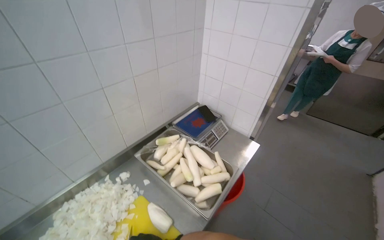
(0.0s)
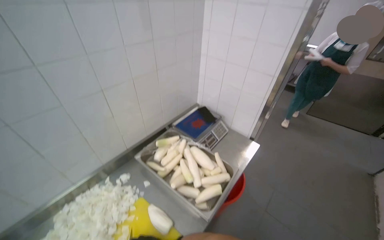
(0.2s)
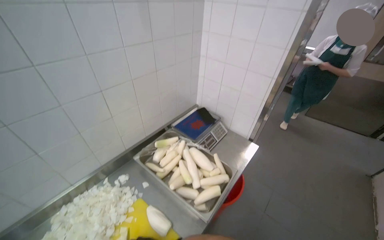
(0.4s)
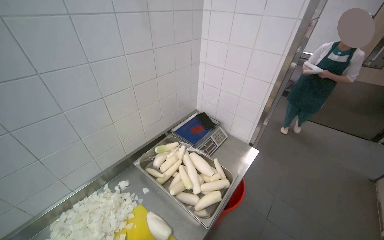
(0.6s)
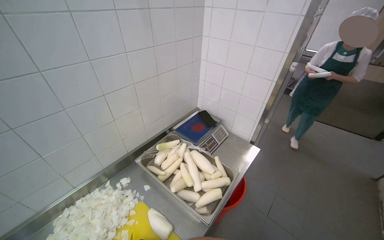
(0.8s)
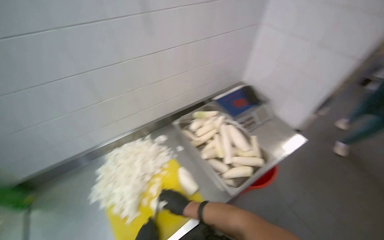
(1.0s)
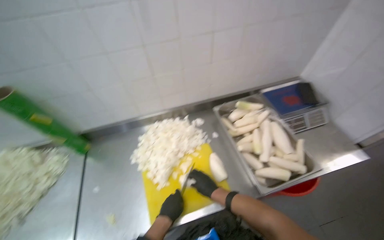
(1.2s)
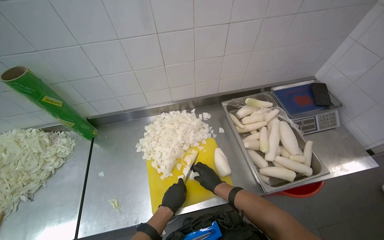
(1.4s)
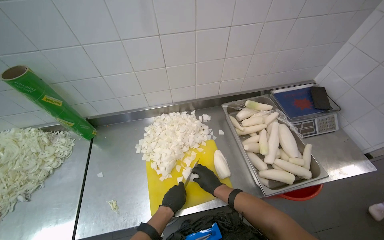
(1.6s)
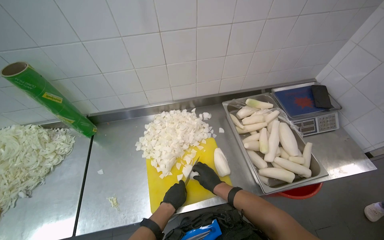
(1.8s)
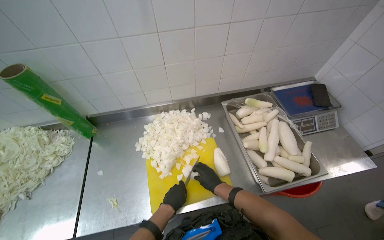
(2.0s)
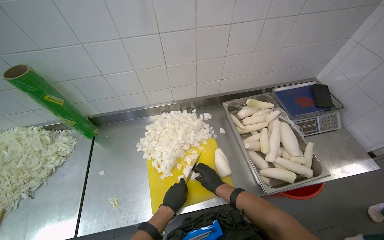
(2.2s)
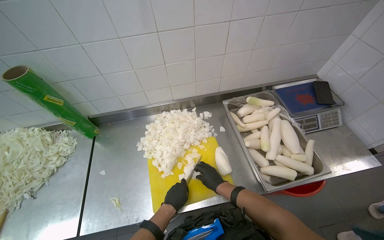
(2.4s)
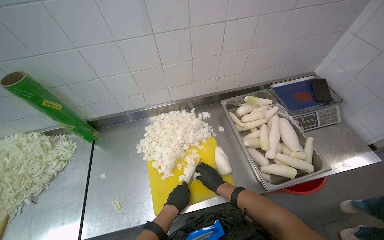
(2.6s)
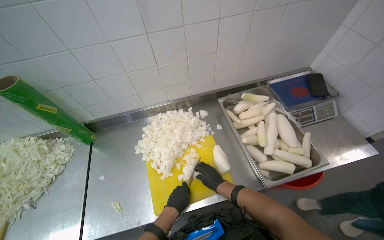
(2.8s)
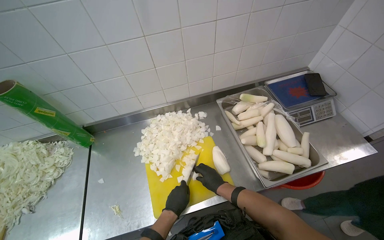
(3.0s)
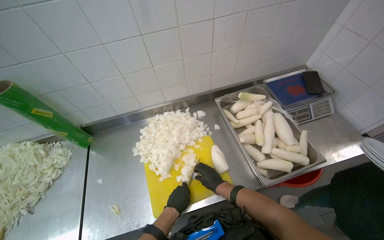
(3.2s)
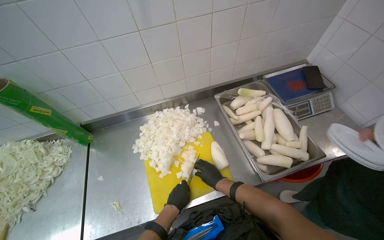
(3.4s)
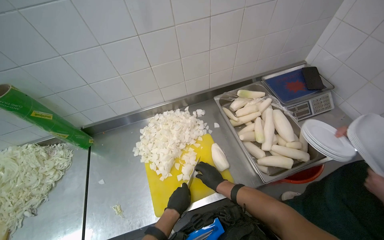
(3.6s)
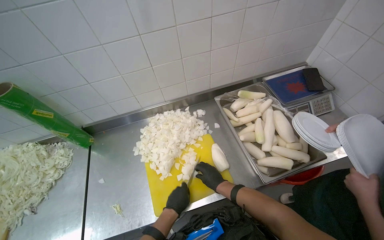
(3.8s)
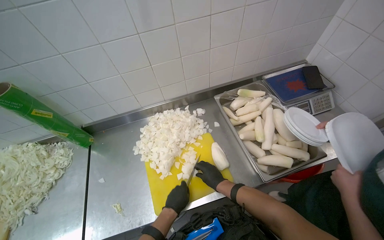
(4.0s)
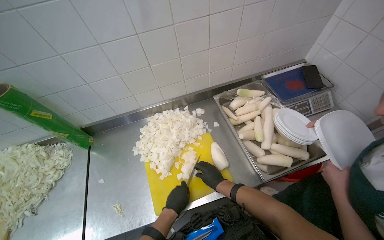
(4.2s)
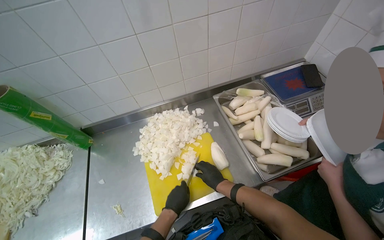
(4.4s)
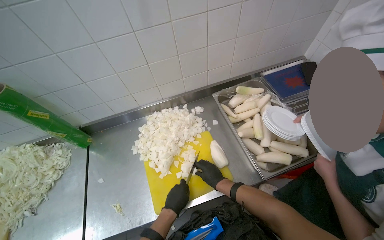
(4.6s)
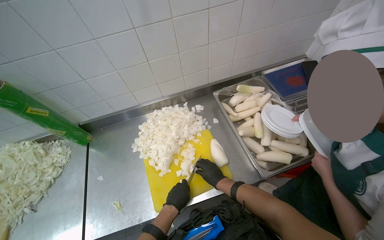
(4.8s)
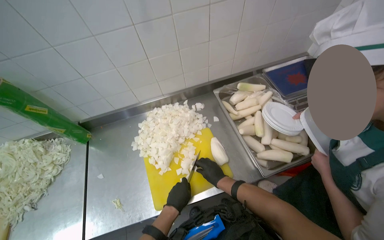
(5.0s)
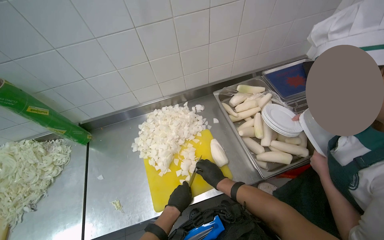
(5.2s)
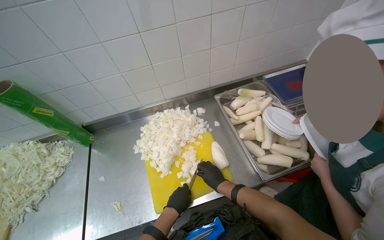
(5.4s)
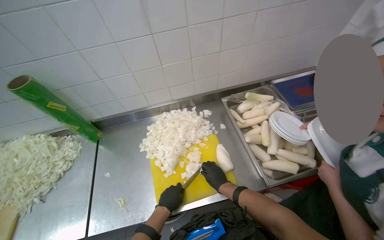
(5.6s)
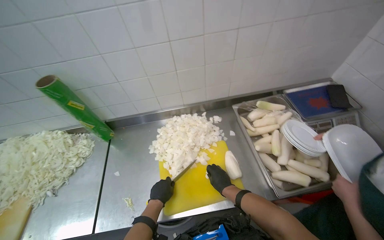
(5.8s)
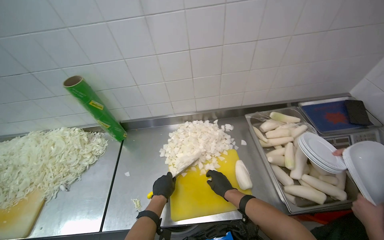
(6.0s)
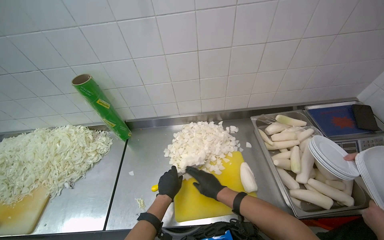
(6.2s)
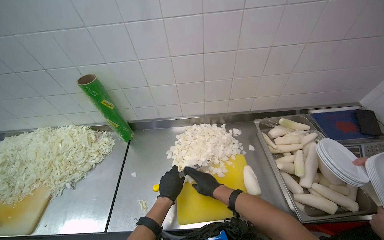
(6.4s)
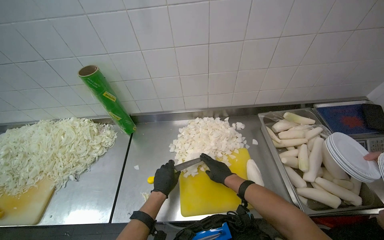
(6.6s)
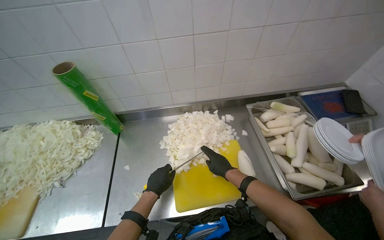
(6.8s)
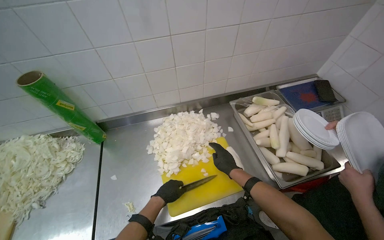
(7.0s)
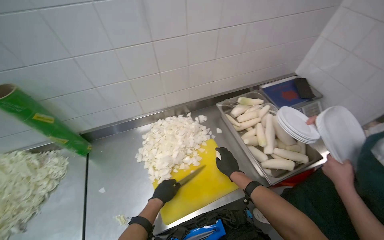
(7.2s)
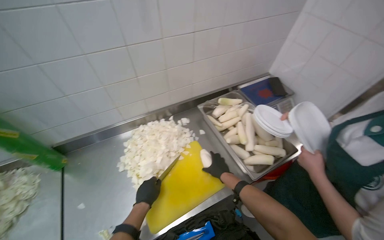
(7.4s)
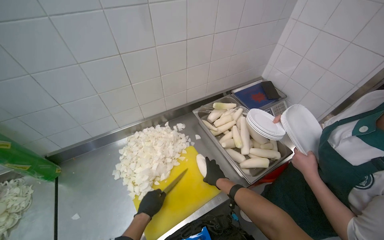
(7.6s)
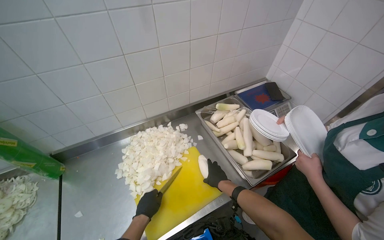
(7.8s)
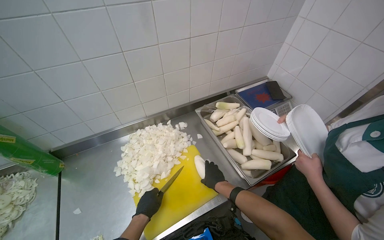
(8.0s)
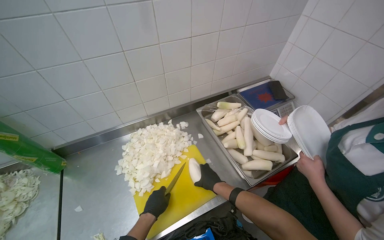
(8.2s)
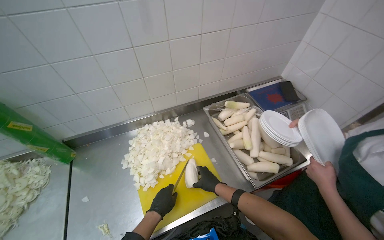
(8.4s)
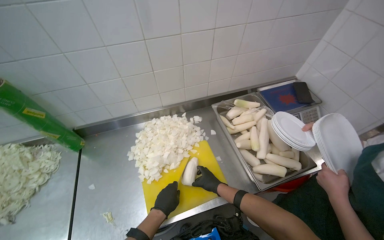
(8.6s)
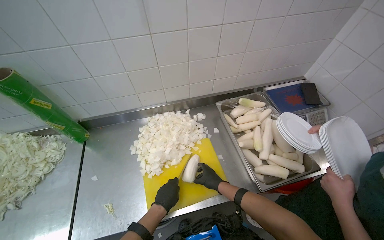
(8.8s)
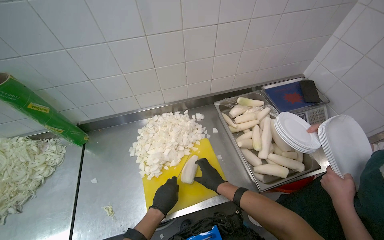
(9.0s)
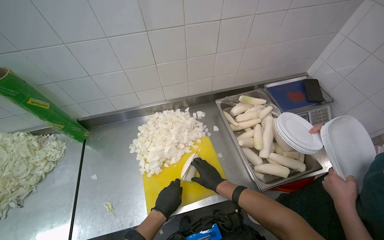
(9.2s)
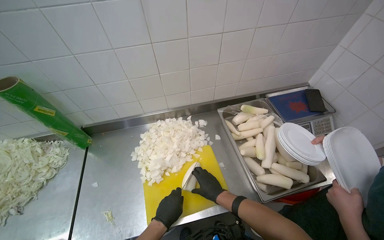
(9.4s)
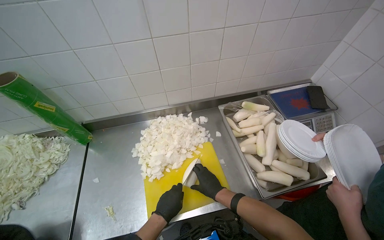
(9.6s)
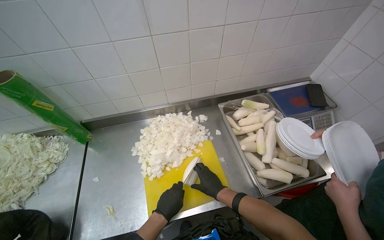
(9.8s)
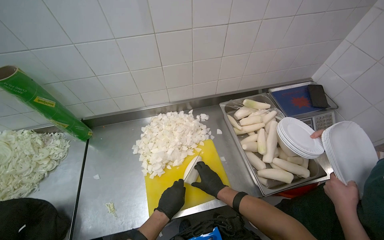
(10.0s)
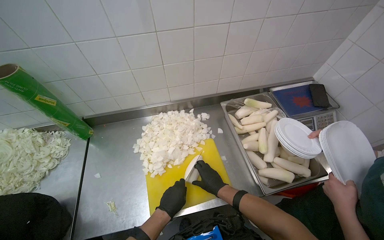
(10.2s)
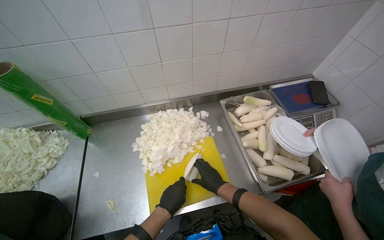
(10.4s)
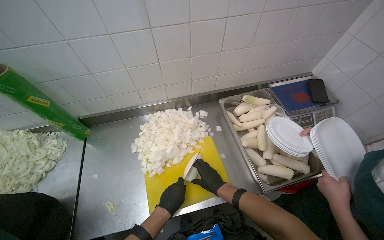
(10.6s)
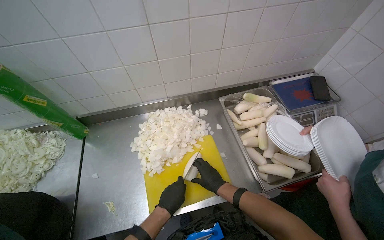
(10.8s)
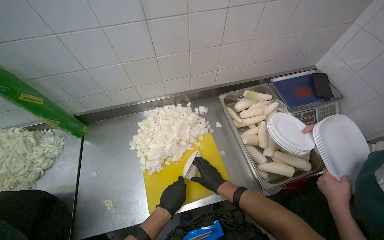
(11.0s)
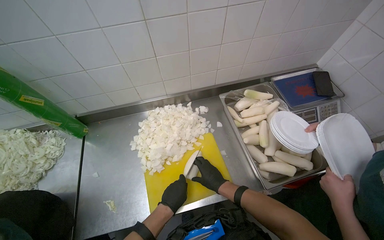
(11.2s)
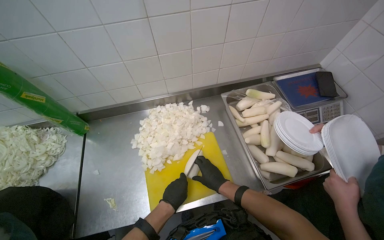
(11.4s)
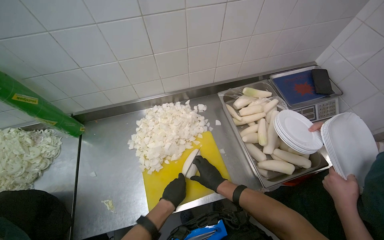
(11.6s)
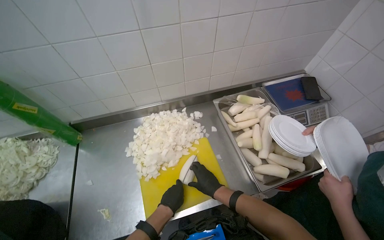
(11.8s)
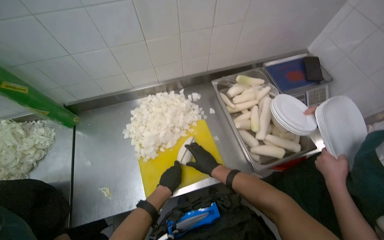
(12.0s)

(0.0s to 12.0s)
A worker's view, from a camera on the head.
Job: preparing food.
The whole recording: Chopping white vegetables. Chops white vegetables into small pieces on a yellow cutting board.
0.0s - 1.6s: The wearer looks about 35 degrees further to the left. The camera pitches downward, by roughly 15 degrees.
1.6s - 3.0s: The hands stay close to where they were, moving slightly.
3.0s - 4.4s: The hands stay in one place.
4.4s - 6.0s: The left hand travels to the left by about 15 cm.
6.0s - 7.6s: The wearer's head swings roughly 25 degrees to the right.
7.6s - 9.0s: The hands are busy where they are.
9.0s - 12.0s: The hands are busy where they are.

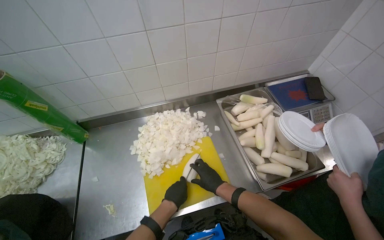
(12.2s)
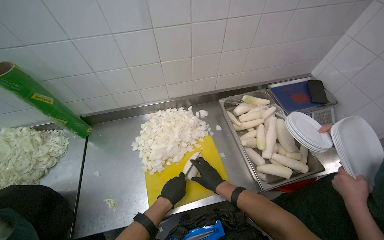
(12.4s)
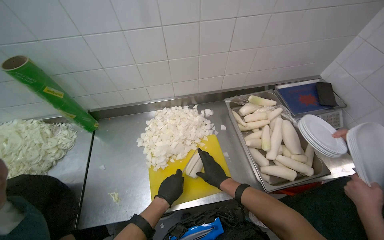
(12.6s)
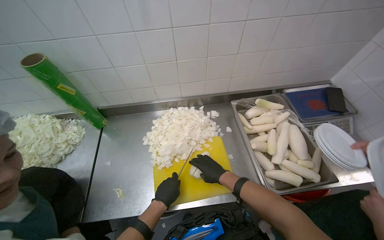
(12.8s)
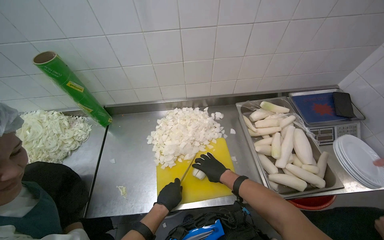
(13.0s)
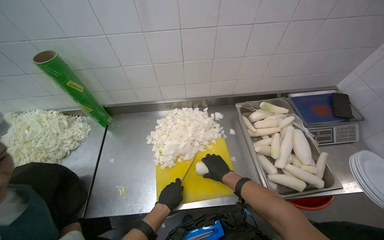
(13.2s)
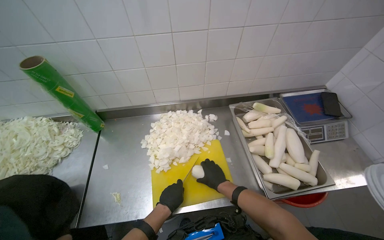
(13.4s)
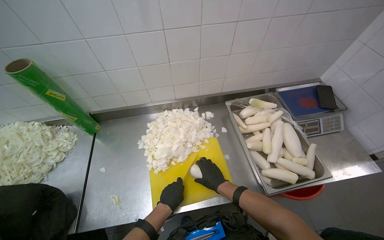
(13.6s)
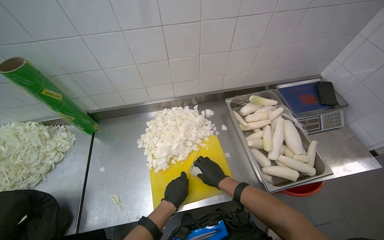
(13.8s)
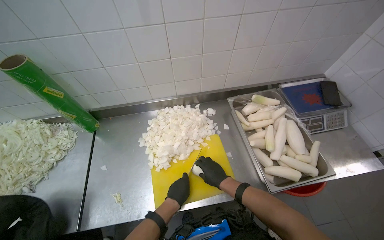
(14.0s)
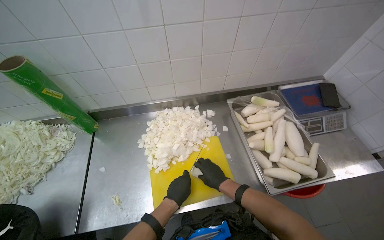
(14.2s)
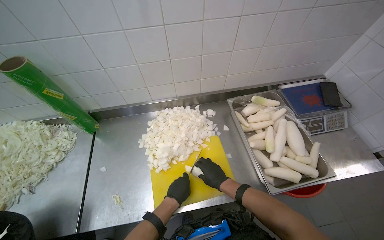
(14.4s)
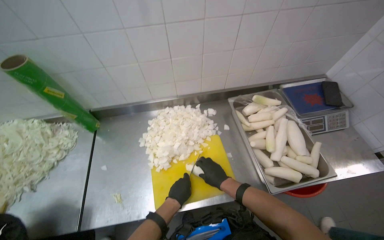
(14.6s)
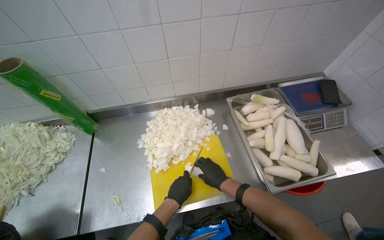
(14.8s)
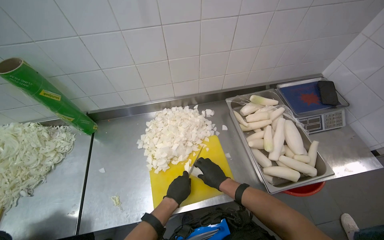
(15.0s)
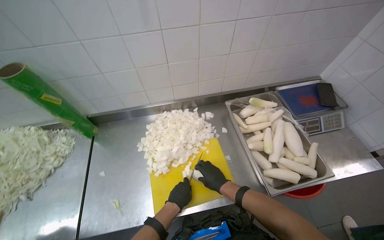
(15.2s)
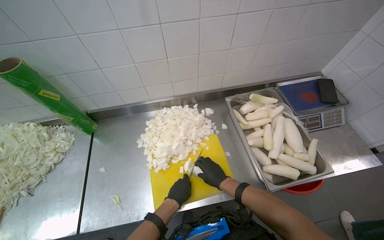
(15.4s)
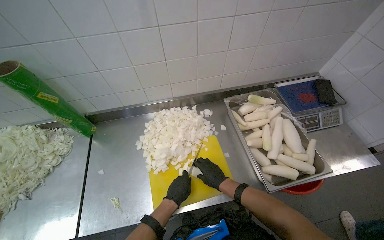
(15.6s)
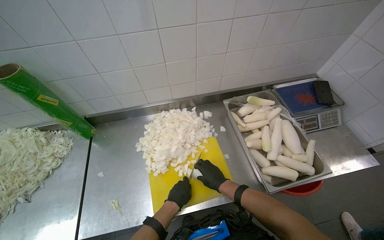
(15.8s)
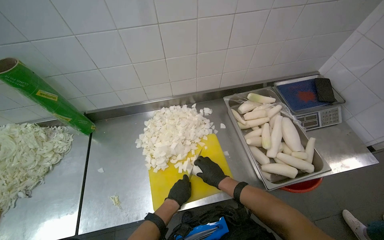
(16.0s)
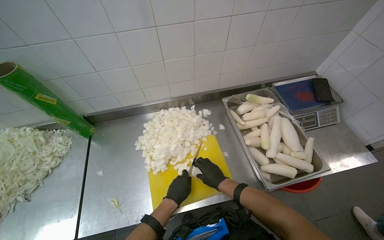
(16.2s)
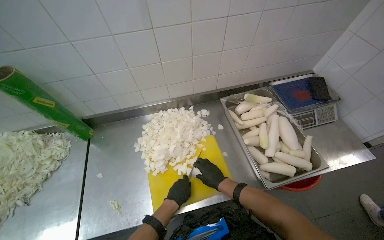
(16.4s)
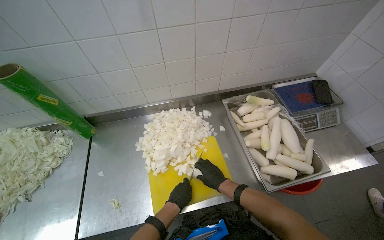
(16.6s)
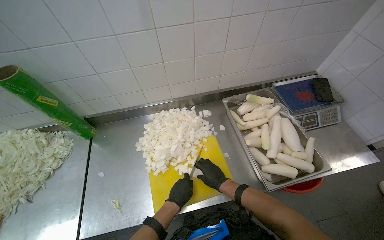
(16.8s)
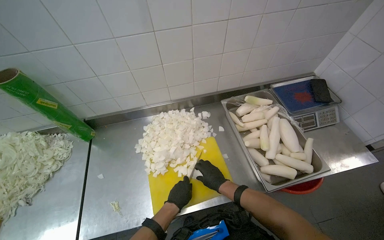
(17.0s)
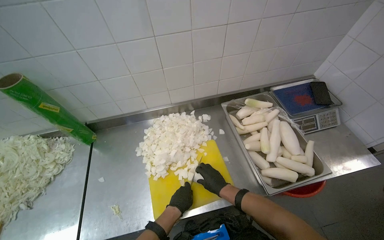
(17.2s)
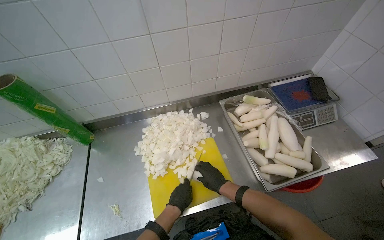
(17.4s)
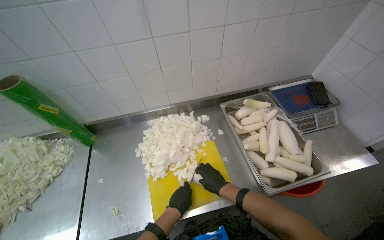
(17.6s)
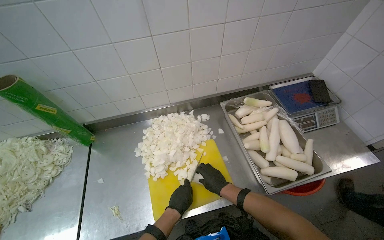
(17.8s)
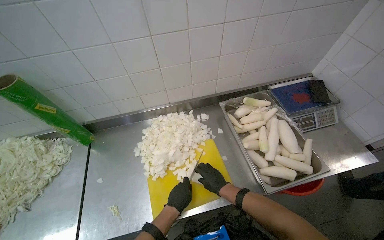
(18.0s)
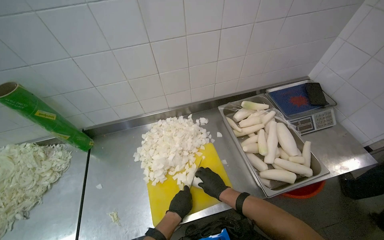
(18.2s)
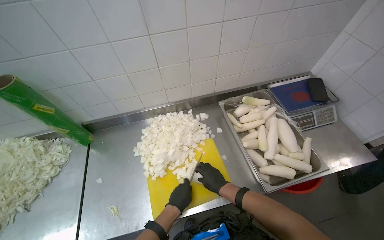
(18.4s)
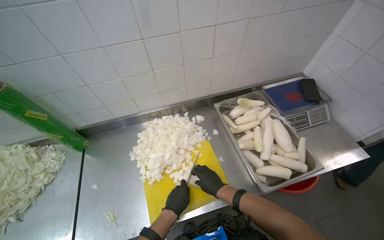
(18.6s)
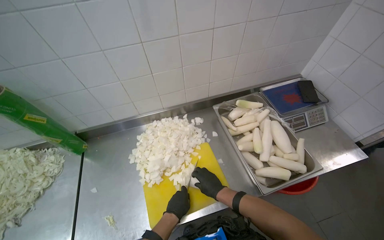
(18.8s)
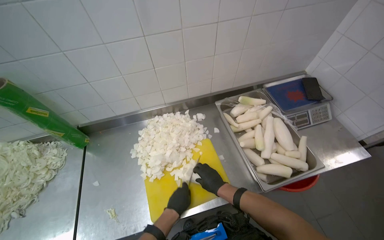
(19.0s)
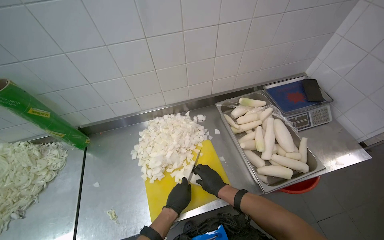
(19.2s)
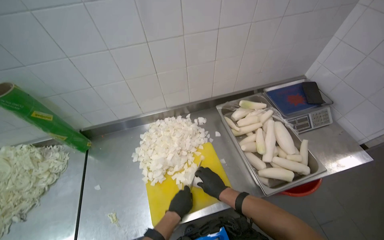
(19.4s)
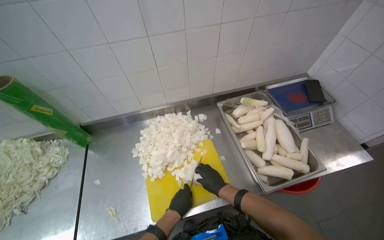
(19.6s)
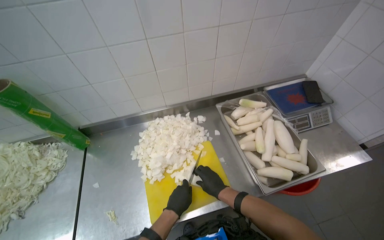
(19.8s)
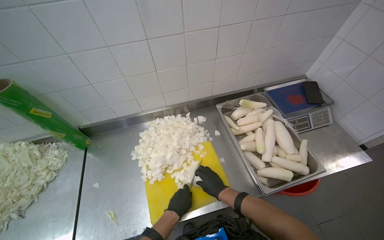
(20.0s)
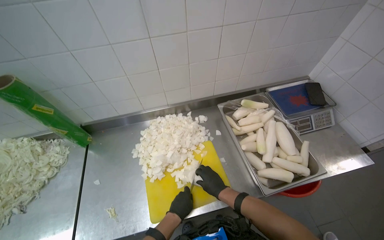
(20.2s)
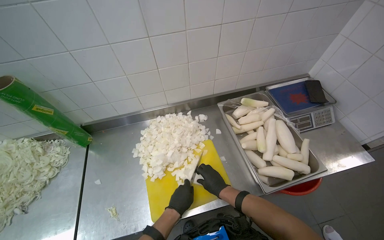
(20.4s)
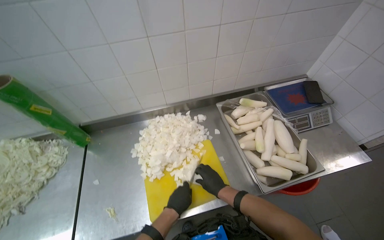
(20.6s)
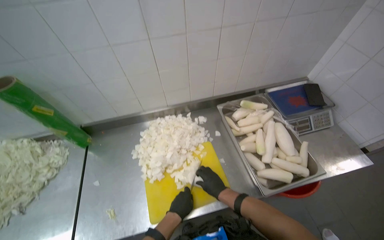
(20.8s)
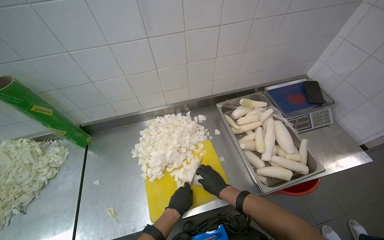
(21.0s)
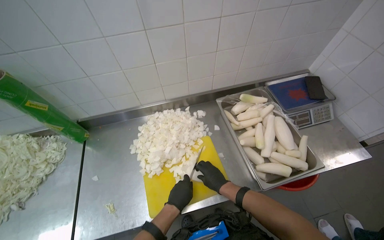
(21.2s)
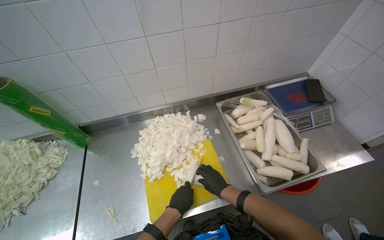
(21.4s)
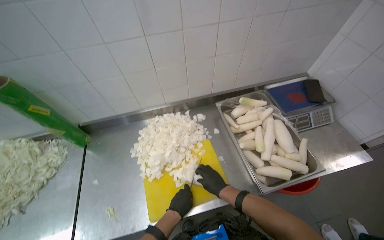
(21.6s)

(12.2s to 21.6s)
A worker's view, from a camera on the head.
Job: preparing food.
The whole recording: Chopping white vegetables. Chops white vegetables into small pieces on a yellow cutting board.
12.2s - 21.6s: The hands make small movements and keep their place.
